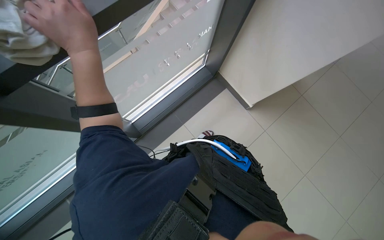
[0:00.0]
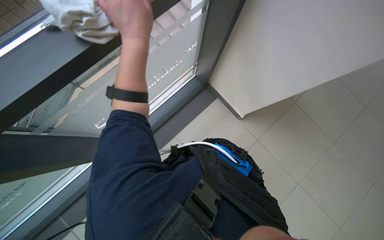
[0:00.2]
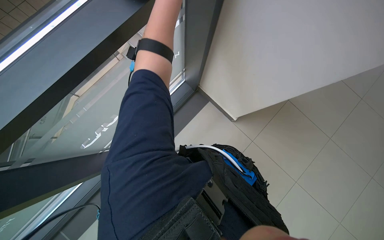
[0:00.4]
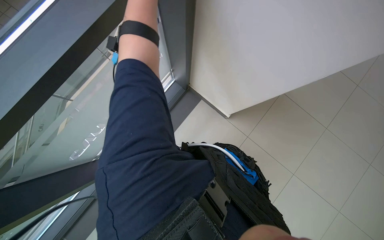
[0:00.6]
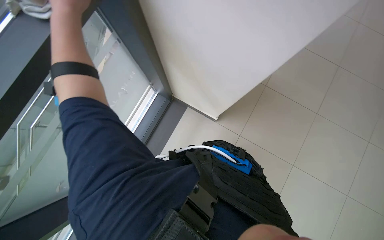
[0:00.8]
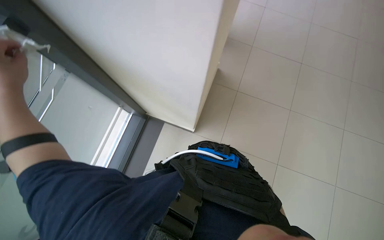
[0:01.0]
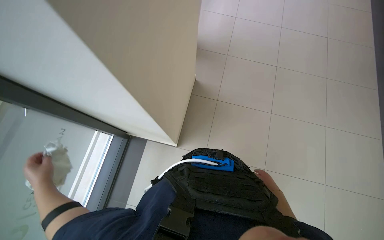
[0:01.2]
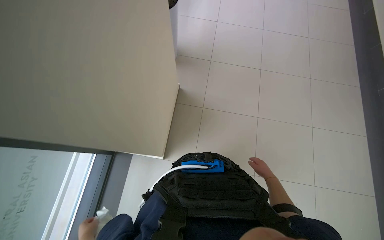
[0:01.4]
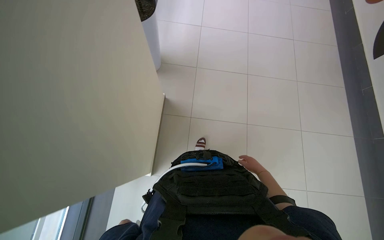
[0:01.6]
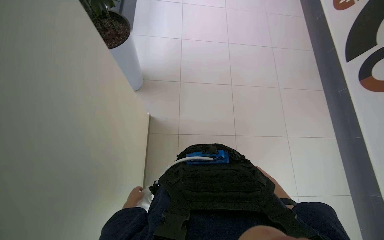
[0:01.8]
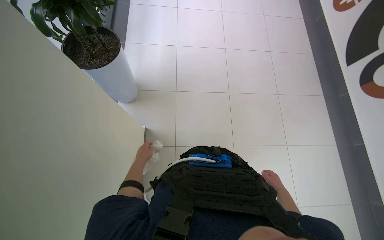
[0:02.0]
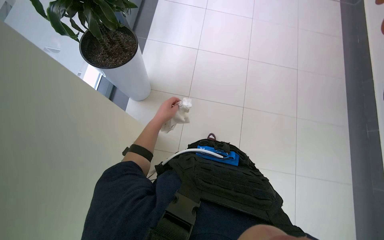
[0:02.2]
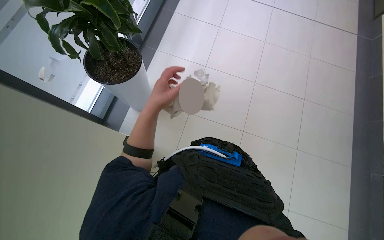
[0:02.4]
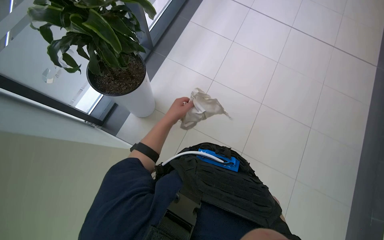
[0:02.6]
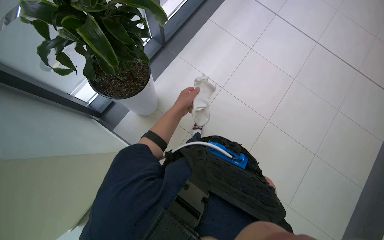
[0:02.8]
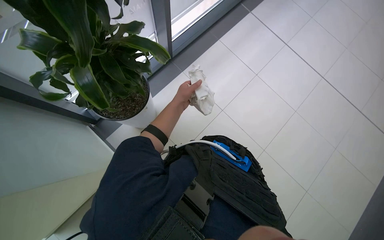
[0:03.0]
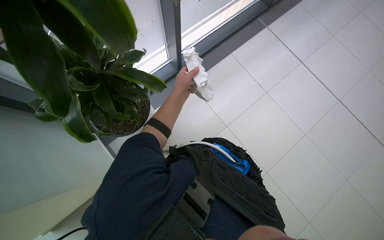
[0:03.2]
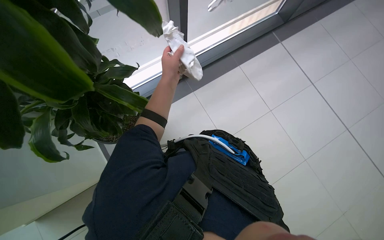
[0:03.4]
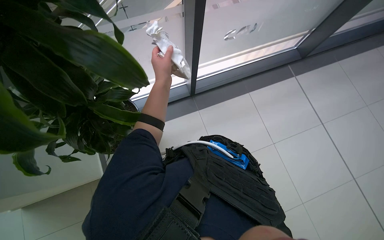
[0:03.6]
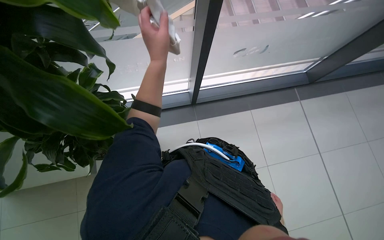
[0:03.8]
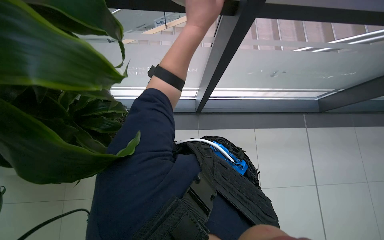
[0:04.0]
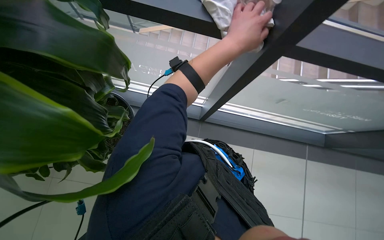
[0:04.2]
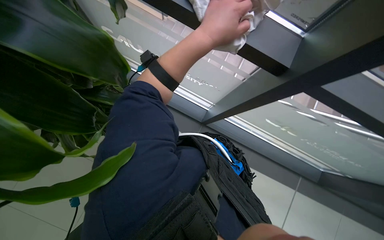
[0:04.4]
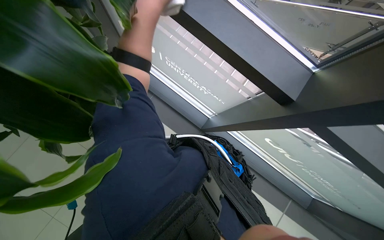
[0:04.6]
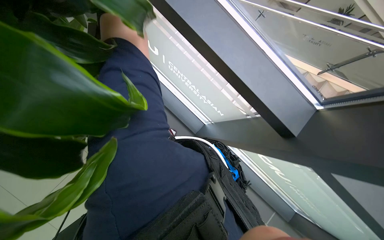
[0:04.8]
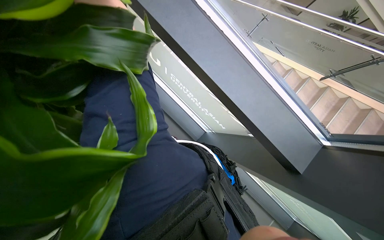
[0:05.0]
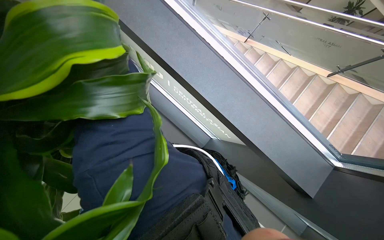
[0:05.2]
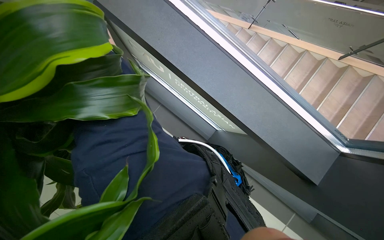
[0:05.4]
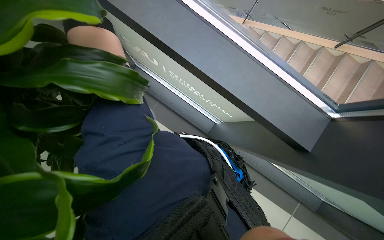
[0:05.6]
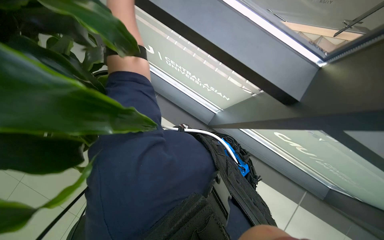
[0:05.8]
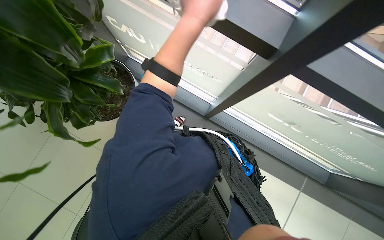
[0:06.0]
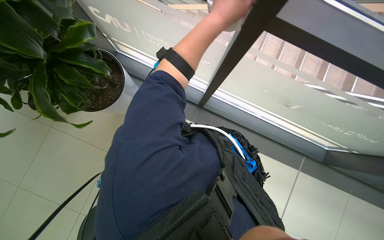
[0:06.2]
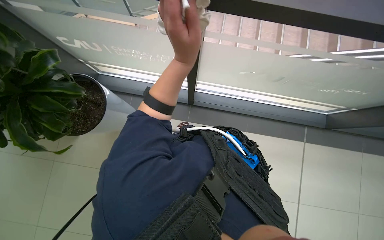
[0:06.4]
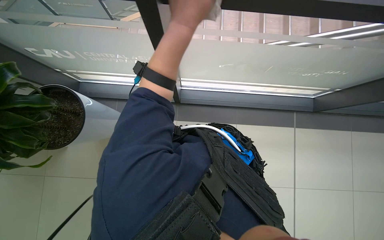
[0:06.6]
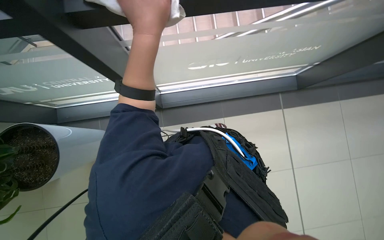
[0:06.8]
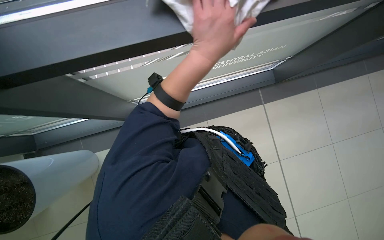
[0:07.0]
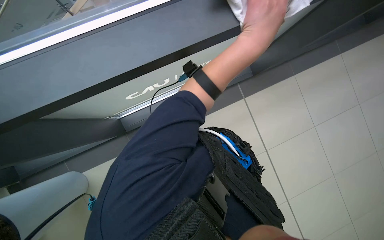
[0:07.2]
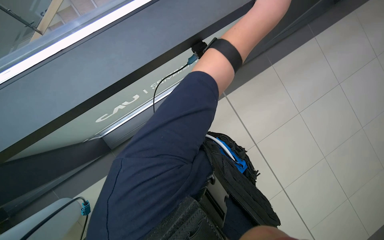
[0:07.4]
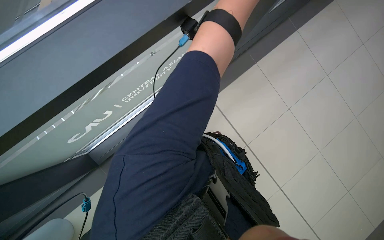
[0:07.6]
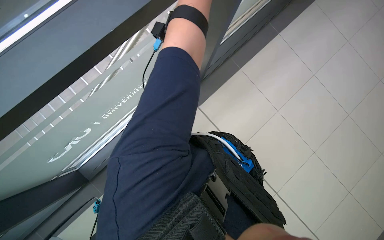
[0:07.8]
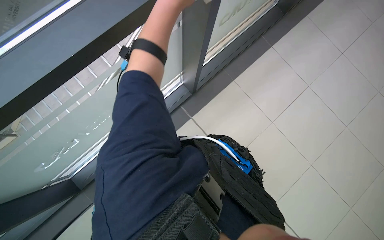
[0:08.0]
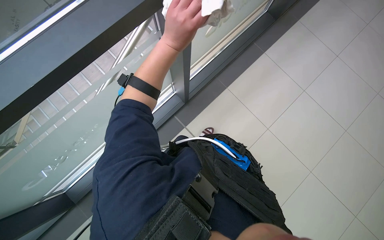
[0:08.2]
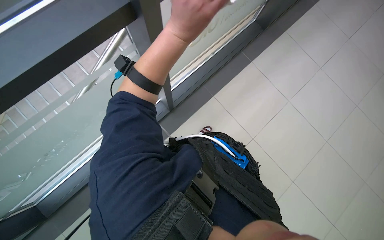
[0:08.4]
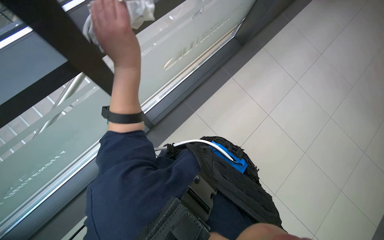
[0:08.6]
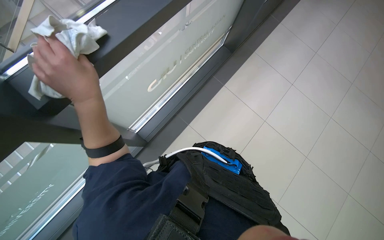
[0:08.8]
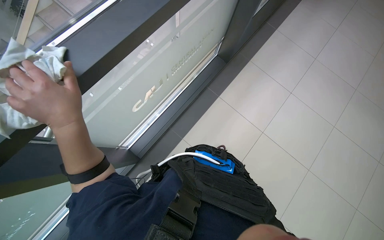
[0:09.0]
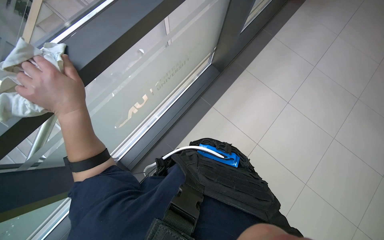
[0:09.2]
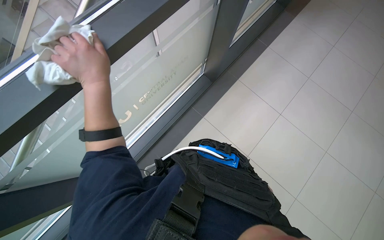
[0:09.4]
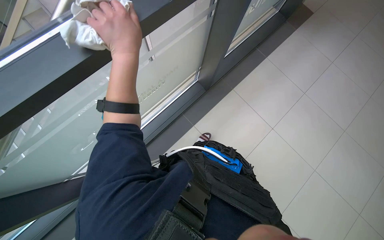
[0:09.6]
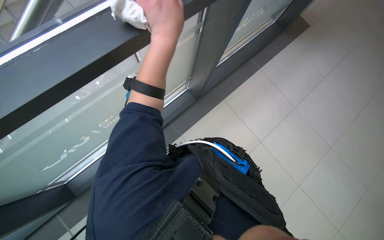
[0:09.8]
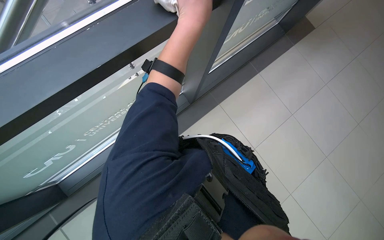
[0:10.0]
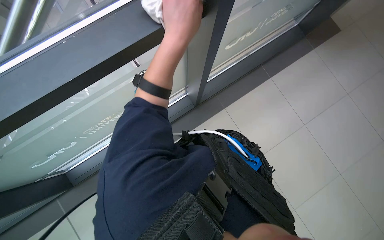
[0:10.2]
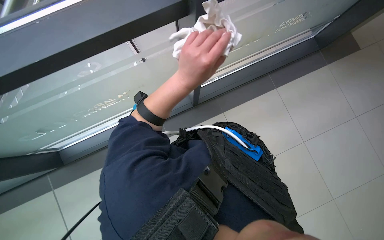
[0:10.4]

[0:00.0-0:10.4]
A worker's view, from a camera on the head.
Job: wiping surfaces.
The whole recording: Wiping glass partition. The worker wipes the glass partition with a white cloth.
0:00.0 to 0:01.4: The wearer's head swings roughly 50 degrees to the right. The wearer looks some 25 degrees further upward.
0:01.4 to 0:03.0: The head travels about 90 cm. Everything in view rotates about 35 degrees clockwise.
0:03.0 to 0:04.4: The head travels about 60 cm. The head rotates roughly 75 degrees to the left.
0:06.0 to 0:07.4: The wearer looks roughly 40 degrees further to the right.
0:07.4 to 0:09.0: The head rotates roughly 25 degrees to the right. The camera pitches upward, by approximately 25 degrees.
0:09.0 to 0:10.4: The left hand is displaced to the right by roughly 15 cm.

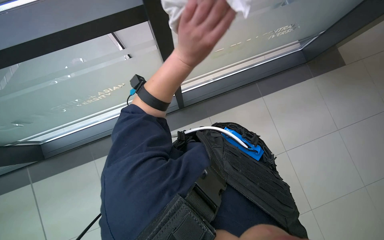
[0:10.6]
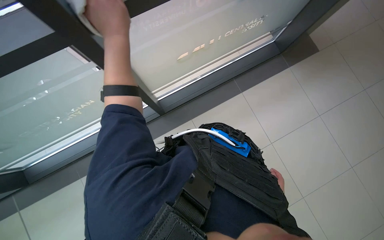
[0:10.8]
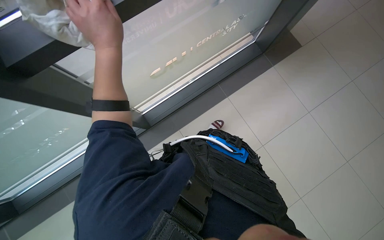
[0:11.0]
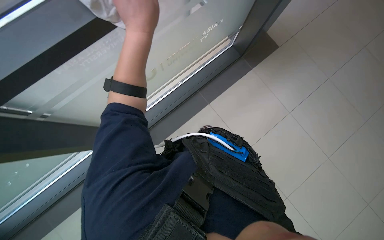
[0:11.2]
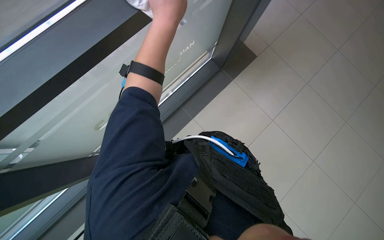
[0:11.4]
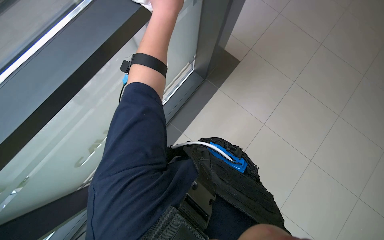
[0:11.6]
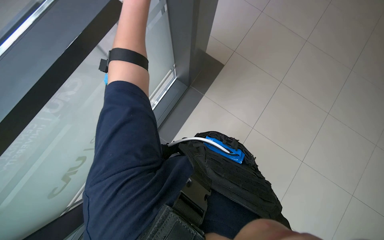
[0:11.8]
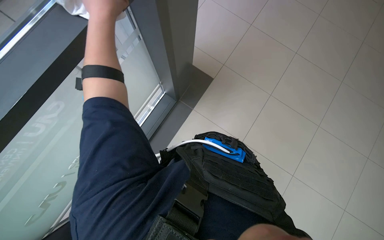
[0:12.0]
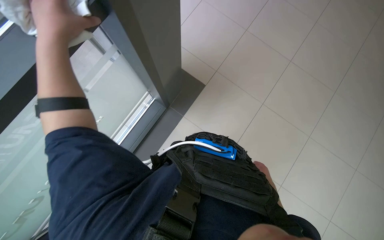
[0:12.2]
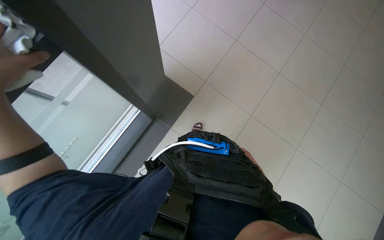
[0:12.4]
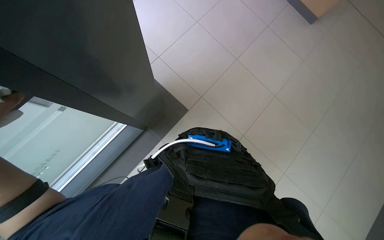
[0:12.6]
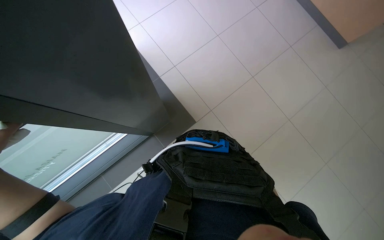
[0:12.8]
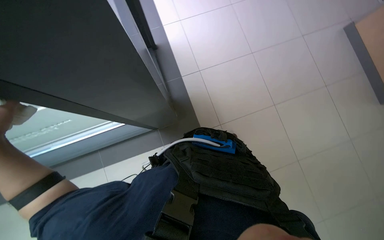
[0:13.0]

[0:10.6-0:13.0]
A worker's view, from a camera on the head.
Job: wiping surfaces.
The whole recording: Wiping glass partition. The worker wipes the glass partition with a white cloth.
0:10.6 to 0:11.8: The left hand shifts some 25 cm up the picture.

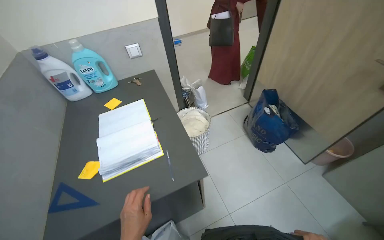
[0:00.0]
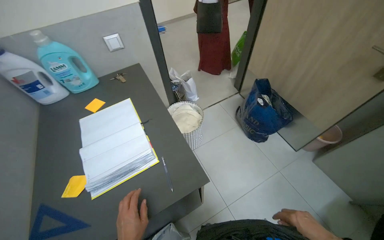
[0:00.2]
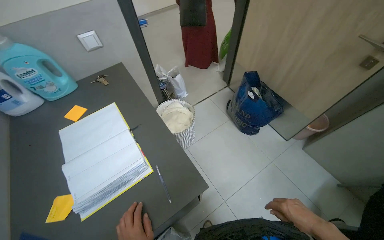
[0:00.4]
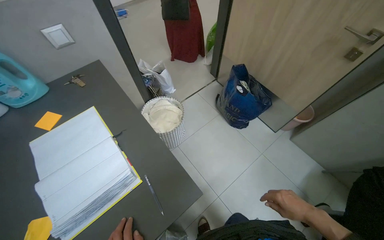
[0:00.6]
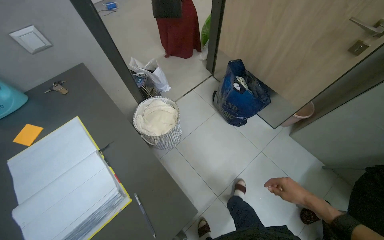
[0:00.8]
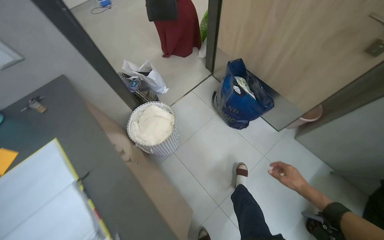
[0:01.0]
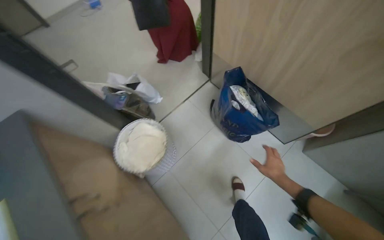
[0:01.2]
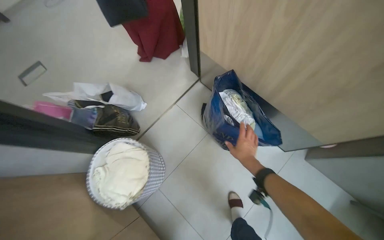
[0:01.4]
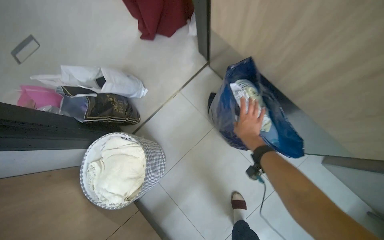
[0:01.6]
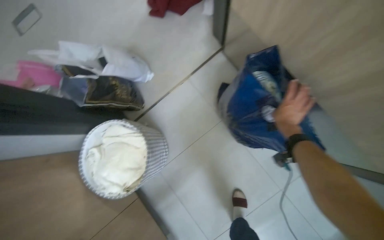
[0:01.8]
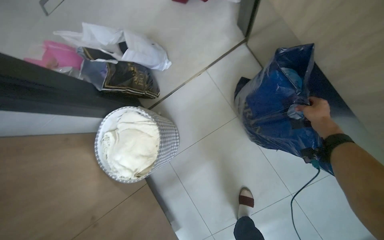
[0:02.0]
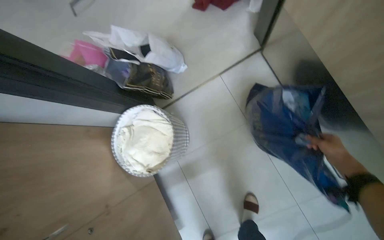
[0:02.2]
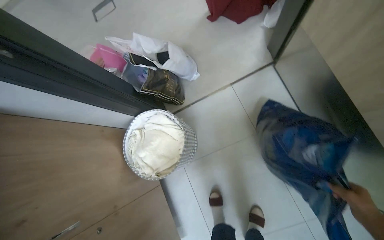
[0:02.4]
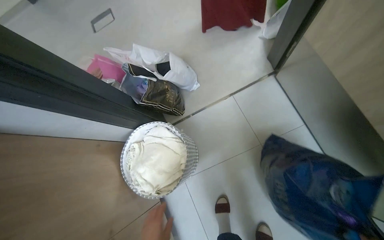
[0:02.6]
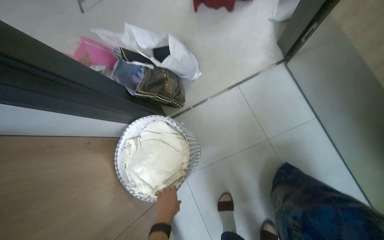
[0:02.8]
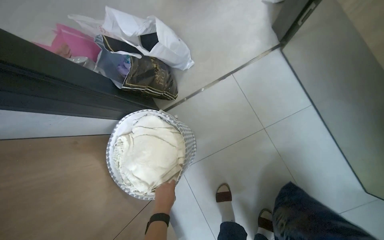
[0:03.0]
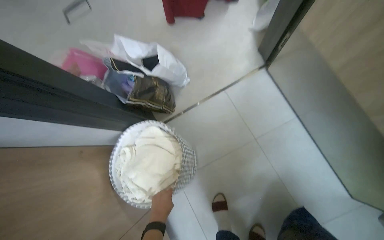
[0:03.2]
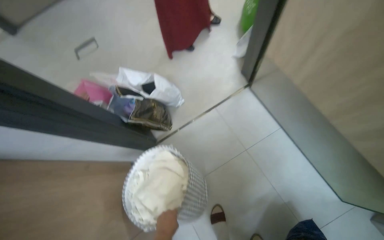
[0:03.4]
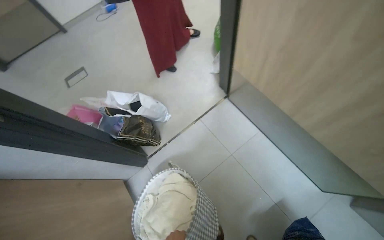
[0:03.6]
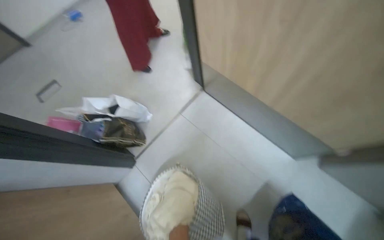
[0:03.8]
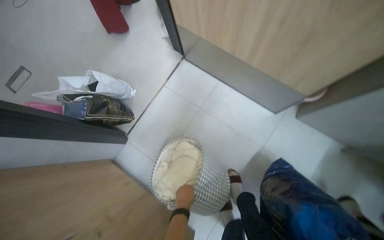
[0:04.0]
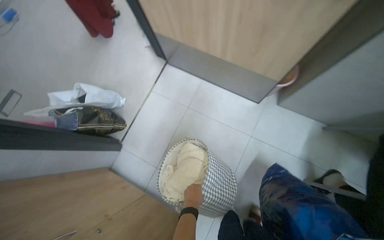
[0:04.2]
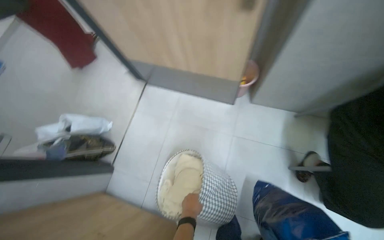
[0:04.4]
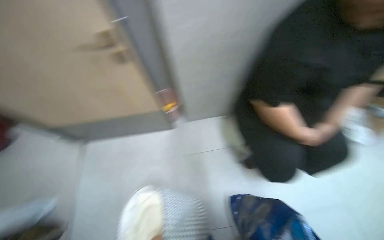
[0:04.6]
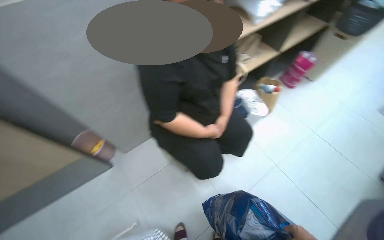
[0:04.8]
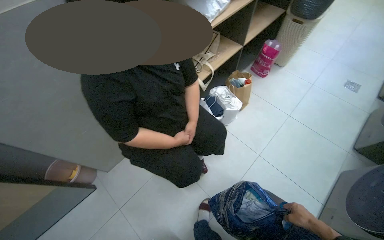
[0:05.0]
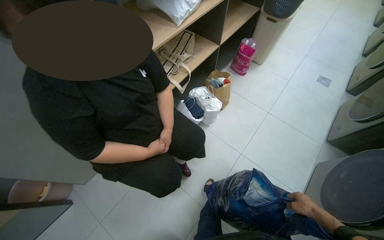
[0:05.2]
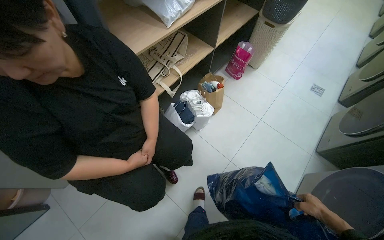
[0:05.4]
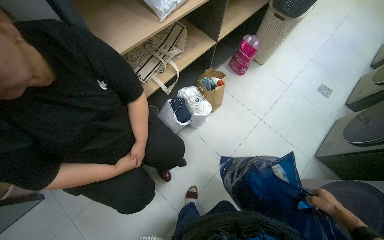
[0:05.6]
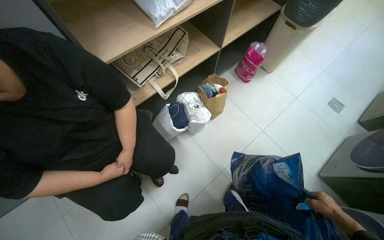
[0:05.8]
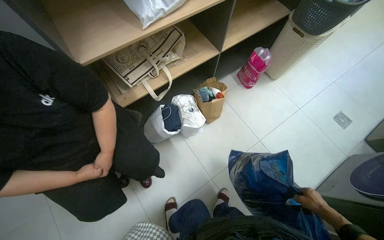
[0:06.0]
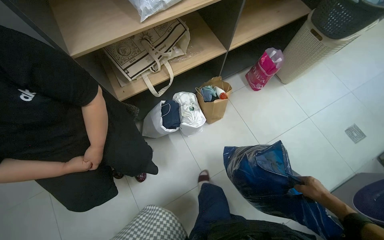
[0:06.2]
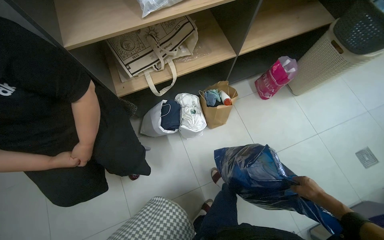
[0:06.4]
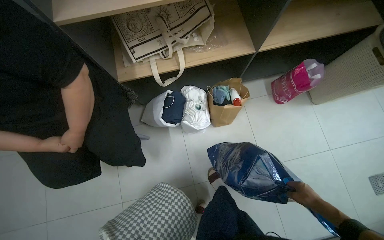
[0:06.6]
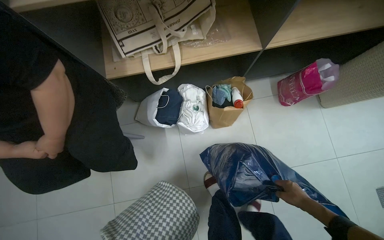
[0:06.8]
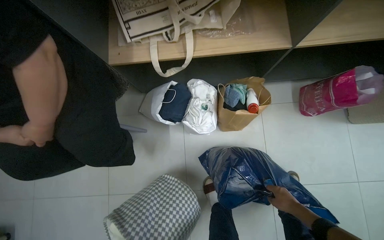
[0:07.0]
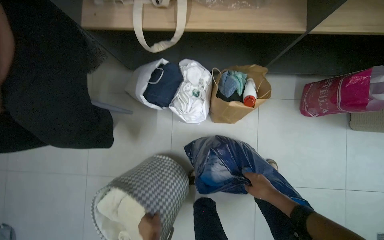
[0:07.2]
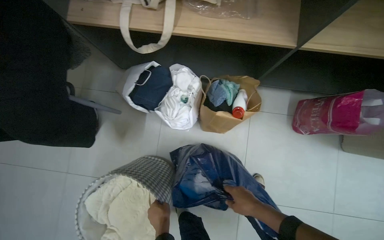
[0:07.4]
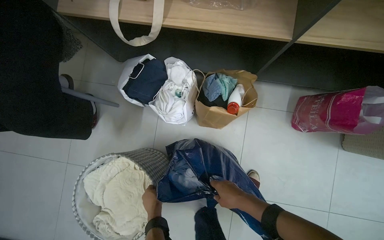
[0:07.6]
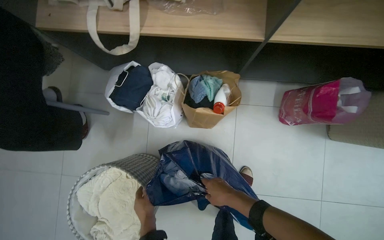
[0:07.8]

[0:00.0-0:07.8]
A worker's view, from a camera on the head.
Job: organizing items.
The whole recording: Sorting and packing various items. The worker sorts and packs various items into different bags and places them under a shelf.
0:00.0 to 0:01.6: The wearer moves about 1 m. The view tips downward by about 25 degrees.
0:03.2 to 0:04.6: The camera travels approximately 70 cm. The head rotates roughly 60 degrees to the right. The camera pitches upward, by roughly 20 degrees.
0:04.6 to 0:06.2: The camera is carried approximately 90 cm.
0:06.2 to 0:07.8: The camera is carried about 60 cm. The view tilts about 15 degrees downward. The scene turns approximately 30 degrees clockwise in the picture.
